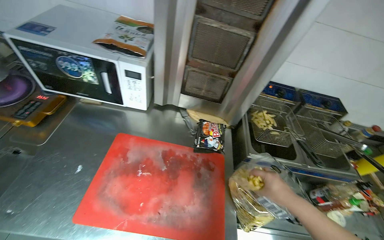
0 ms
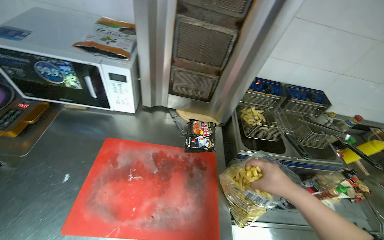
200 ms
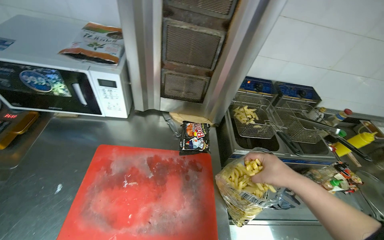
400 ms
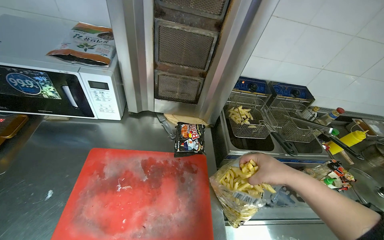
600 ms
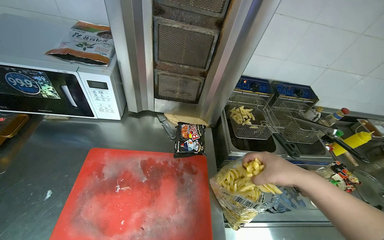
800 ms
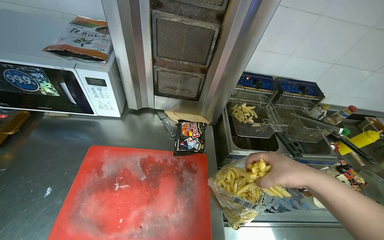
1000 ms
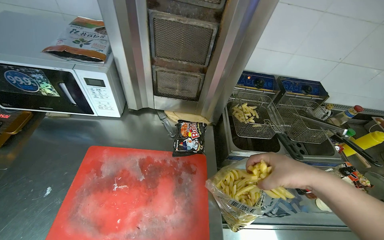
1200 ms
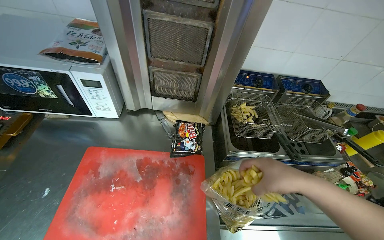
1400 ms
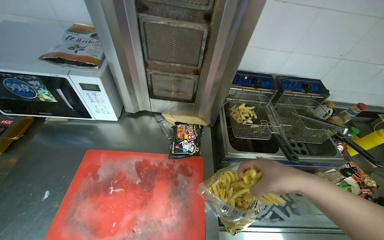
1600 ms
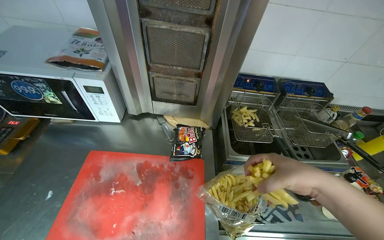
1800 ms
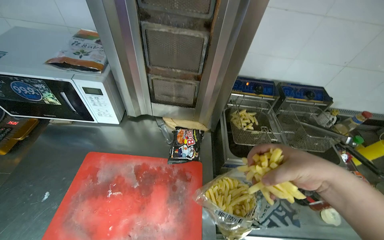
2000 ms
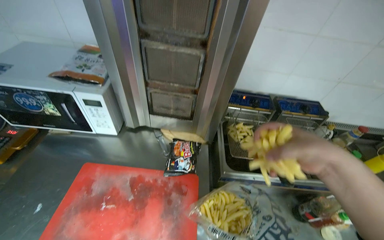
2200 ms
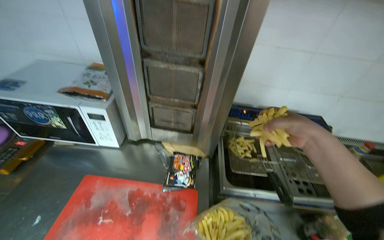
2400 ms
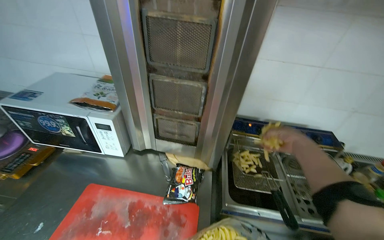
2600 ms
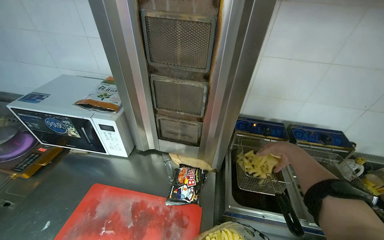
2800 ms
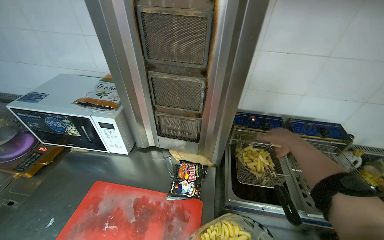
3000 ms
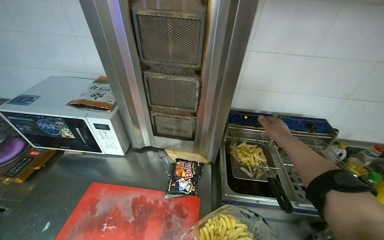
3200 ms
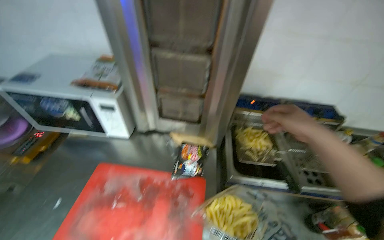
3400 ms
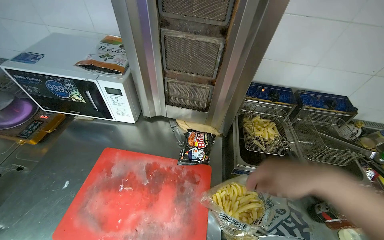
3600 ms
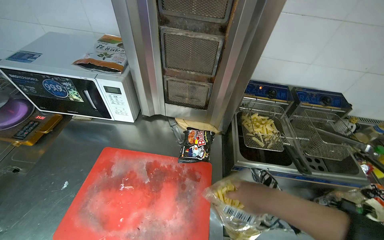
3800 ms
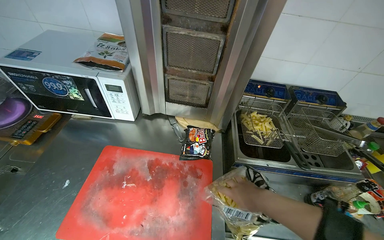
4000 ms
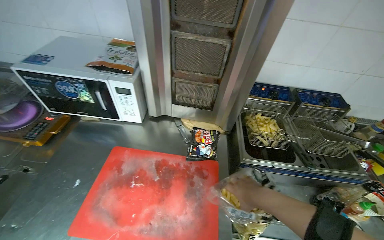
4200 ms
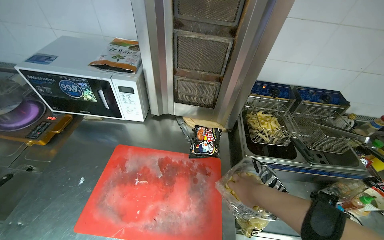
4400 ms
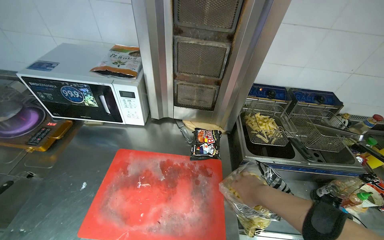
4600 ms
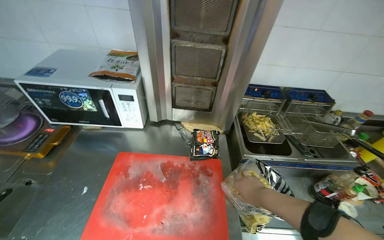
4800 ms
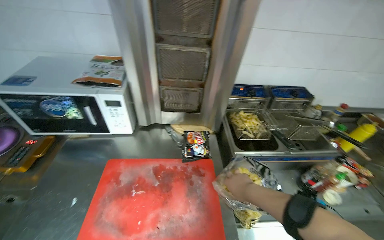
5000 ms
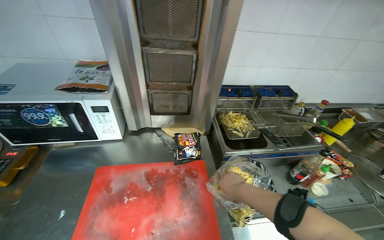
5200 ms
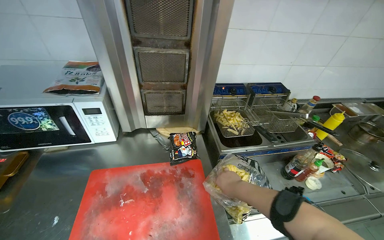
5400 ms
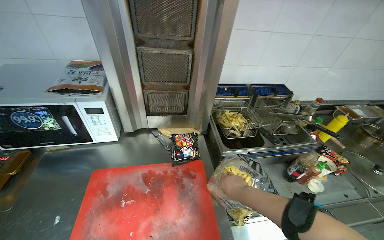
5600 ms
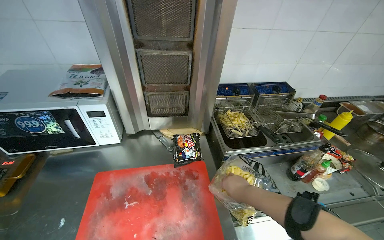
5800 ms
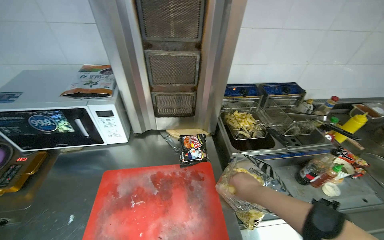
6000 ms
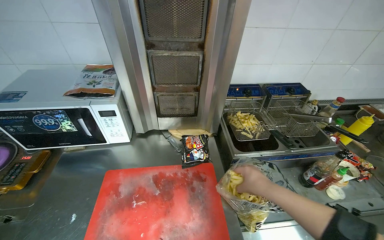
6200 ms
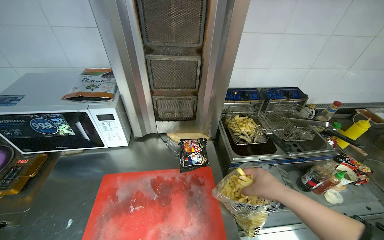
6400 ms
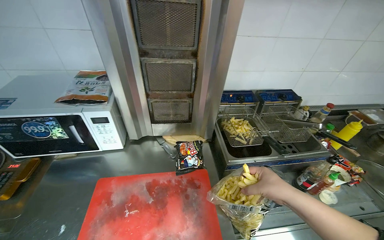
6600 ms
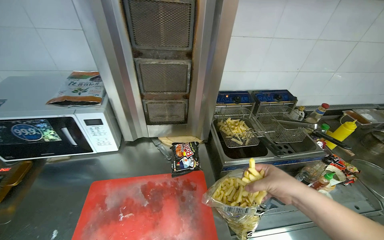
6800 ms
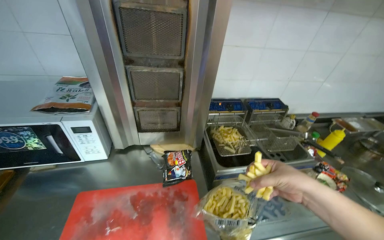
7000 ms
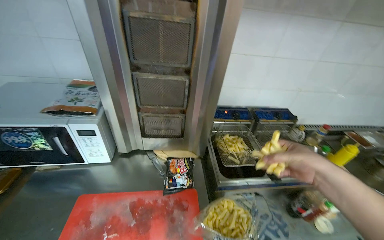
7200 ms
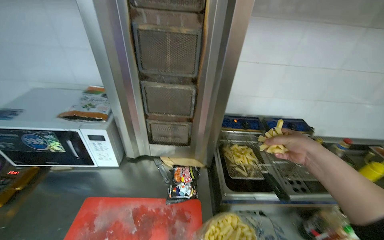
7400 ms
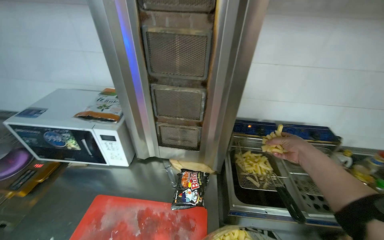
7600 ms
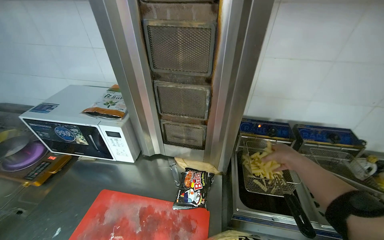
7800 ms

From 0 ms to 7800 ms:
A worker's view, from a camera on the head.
Job: cooking food.
The whole recording: Loading french fries into fryer. The worker opens a bag of french fries and places them into a deep fryer basket, then lowers the basket into the fryer.
From 0 ms to 1600 ms: The right hand goes roughly 10 cm up the picture.
From 1600 ms to 3200 ms: The view tilts about 10 degrees upward. The right hand goes roughly 30 cm farther from the camera, up the picture and to the right.
From 3200 ms to 4600 ms: The right hand travels down the picture and to the left by some 35 cm, and reaches roughly 20 cm nearer to the camera, then returns.
From 6200 ms to 7800 ms: The right hand is displaced up the picture, farther from the camera and to the right by roughly 35 cm.

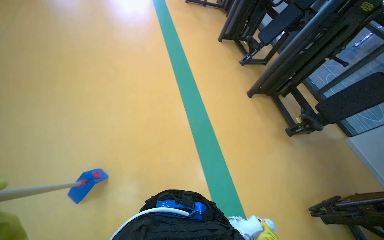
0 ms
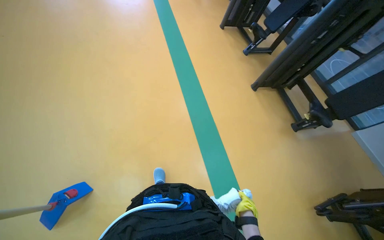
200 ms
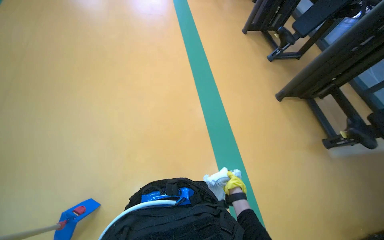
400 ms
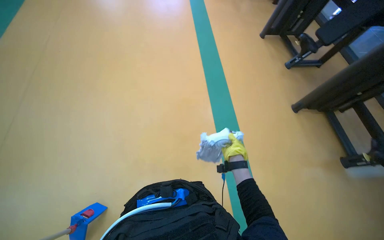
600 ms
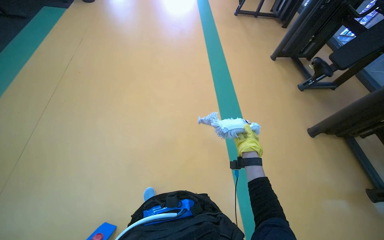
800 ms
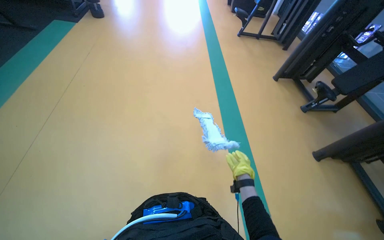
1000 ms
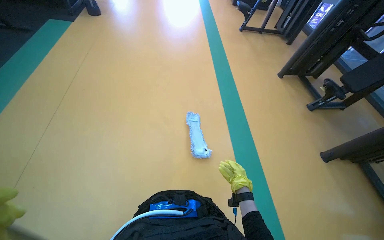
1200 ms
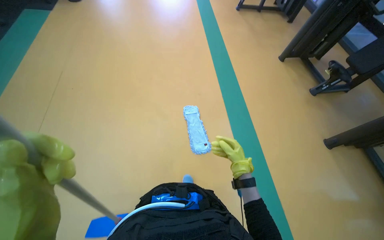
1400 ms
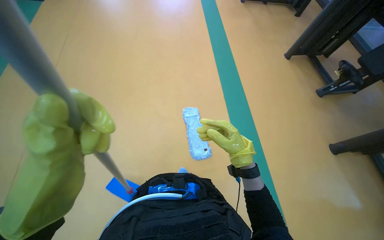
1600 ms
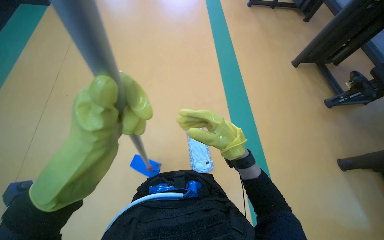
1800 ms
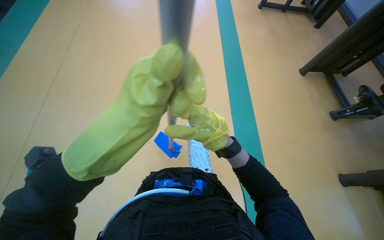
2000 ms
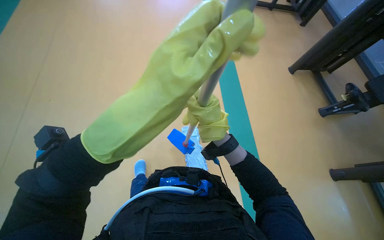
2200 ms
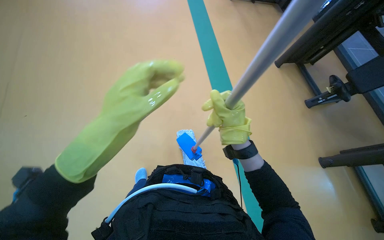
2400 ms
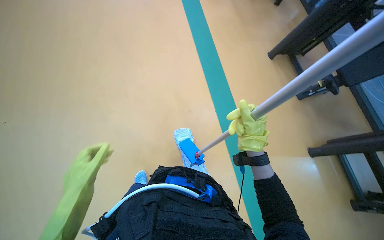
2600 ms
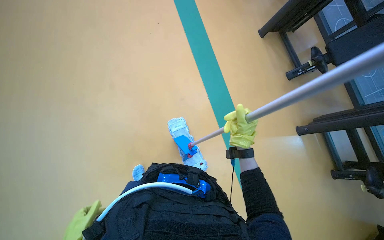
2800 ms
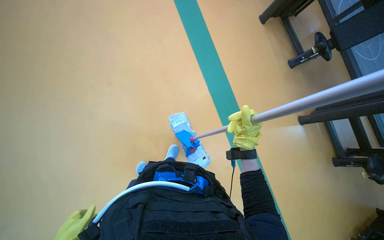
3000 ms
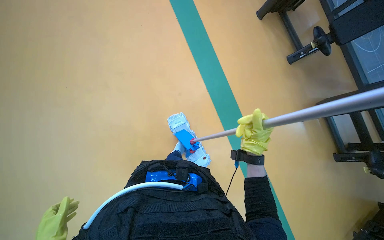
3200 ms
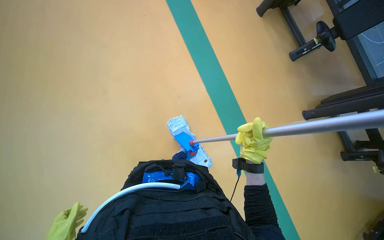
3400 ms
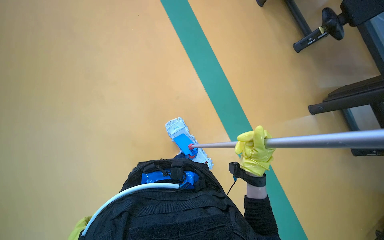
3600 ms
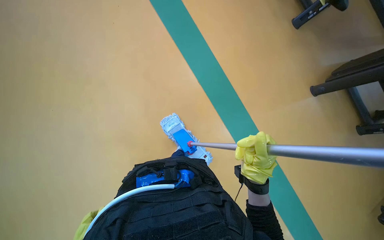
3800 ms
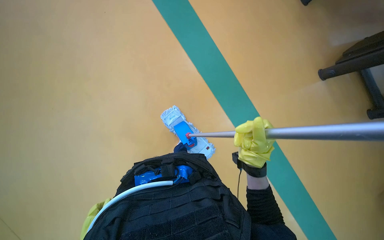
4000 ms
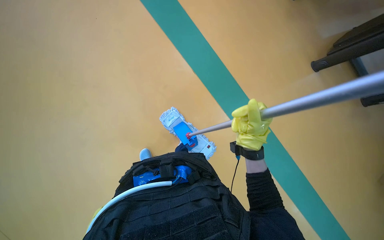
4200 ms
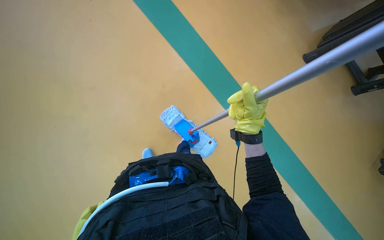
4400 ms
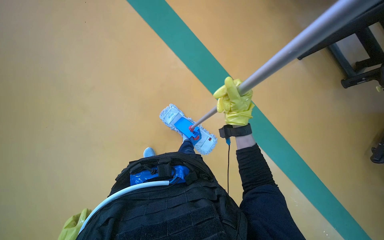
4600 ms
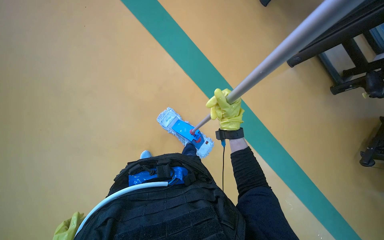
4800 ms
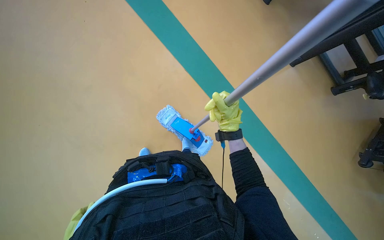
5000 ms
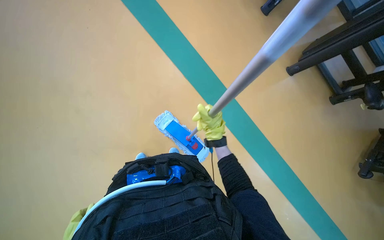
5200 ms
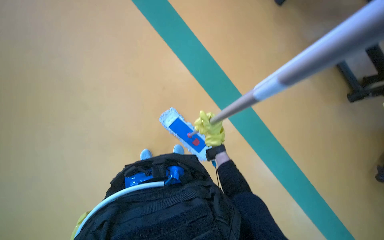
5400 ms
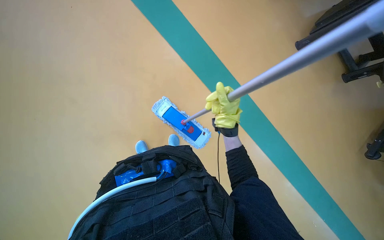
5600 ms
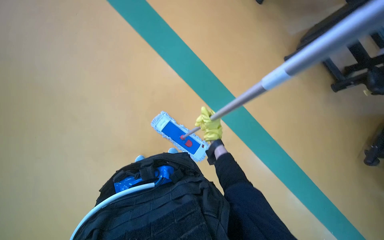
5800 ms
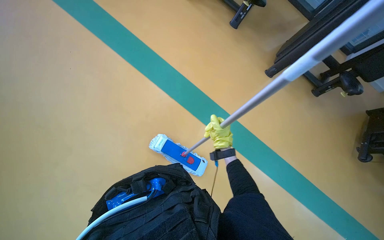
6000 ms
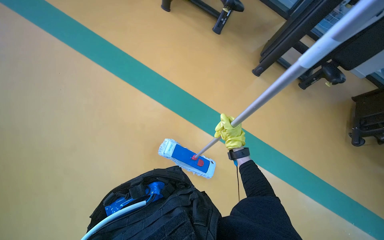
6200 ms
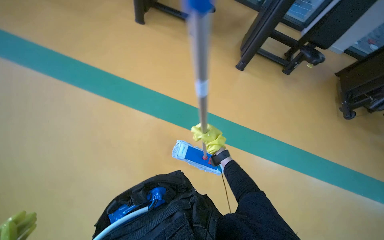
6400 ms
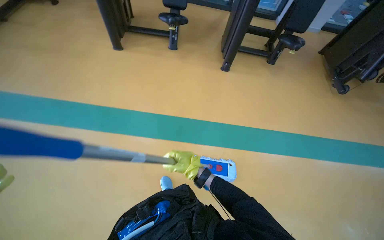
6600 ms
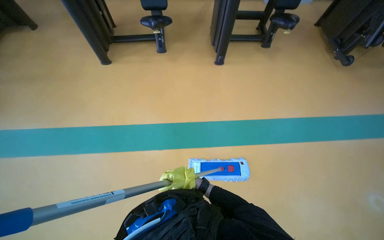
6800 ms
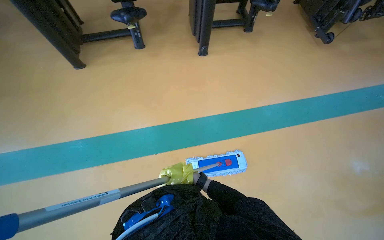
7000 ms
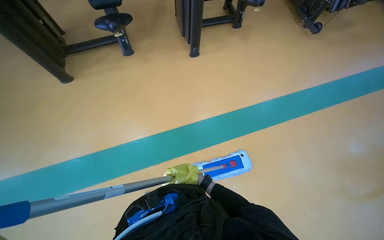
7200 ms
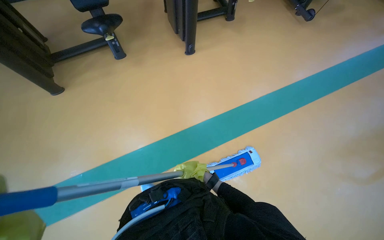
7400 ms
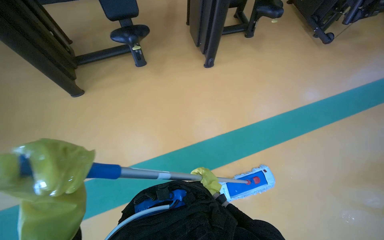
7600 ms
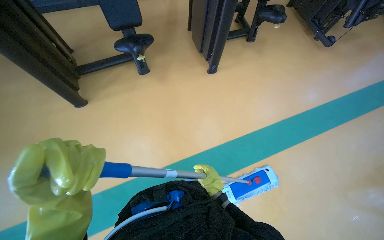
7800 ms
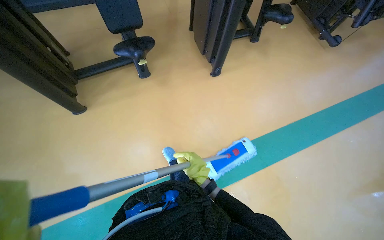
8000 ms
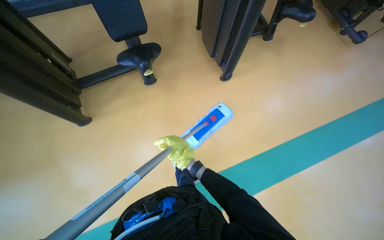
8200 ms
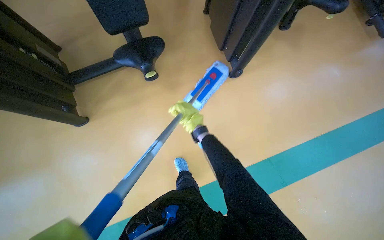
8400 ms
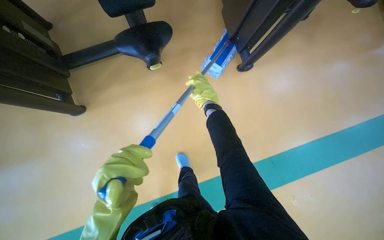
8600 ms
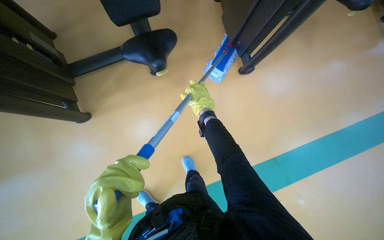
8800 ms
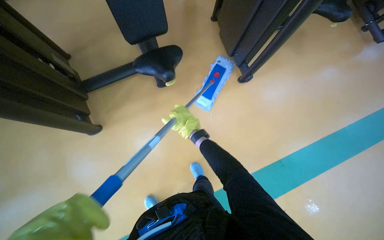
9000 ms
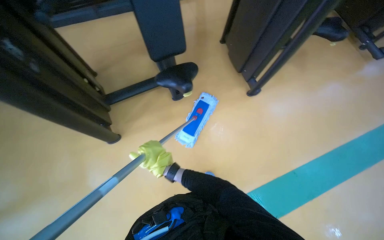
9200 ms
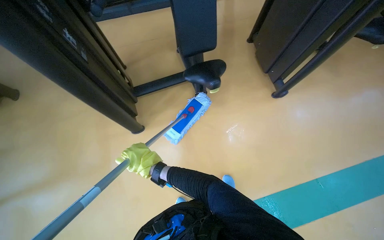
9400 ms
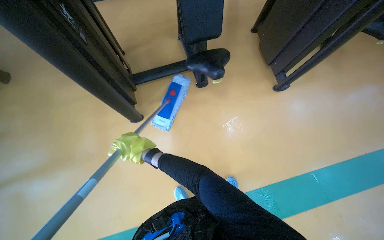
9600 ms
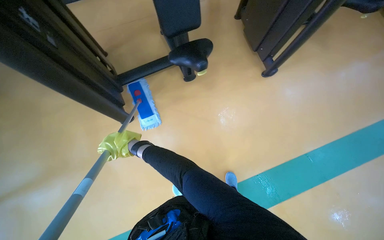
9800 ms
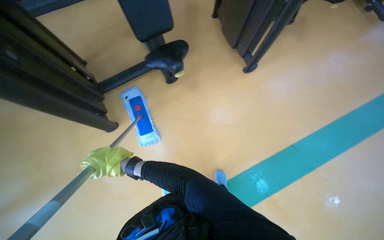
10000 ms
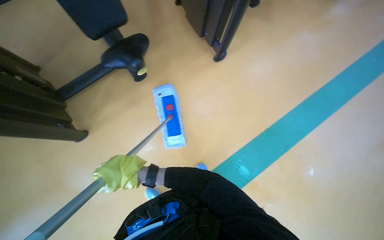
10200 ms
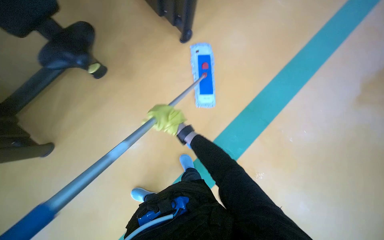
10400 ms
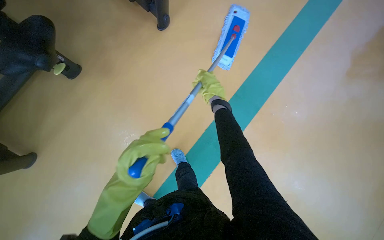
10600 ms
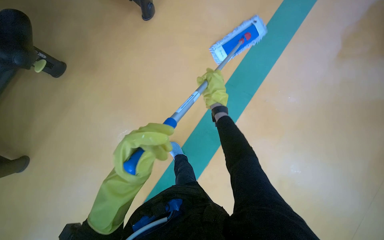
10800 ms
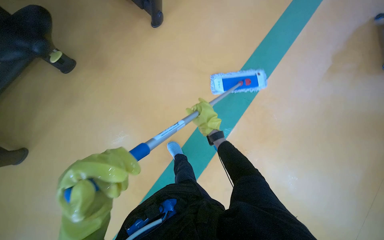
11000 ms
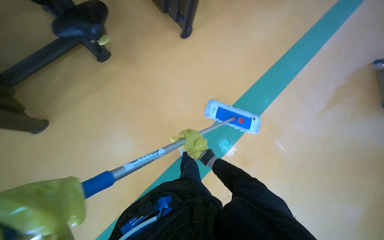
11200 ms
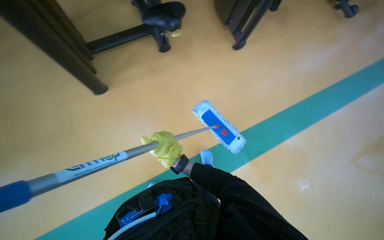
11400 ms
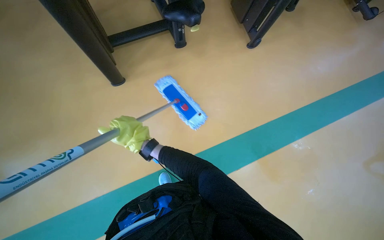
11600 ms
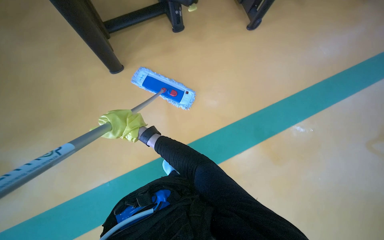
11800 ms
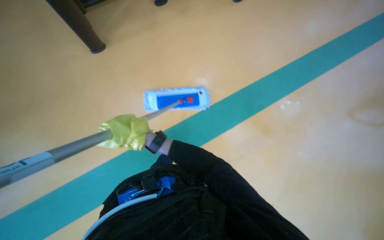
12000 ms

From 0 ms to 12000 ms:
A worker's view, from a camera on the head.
Job: mopping floor.
The whole recording: Mopping gym floor. The worker mops the gym floor with a flat mop.
From 0 ms to 1600 ms: The camera travels approximately 80 cm.
From 4400 ms to 6000 ms: The right hand shifts roughly 10 cm farther from the camera.
From 6000 ms to 7600 ms: The head travels some 40 cm. The scene turns about 55 degrees counterclockwise in the picture.
From 7600 ms to 9000 ms: The camera is carried approximately 70 cm.
From 10400 ms to 12000 ms: The view tips downward by some 15 degrees. The scene turns roughly 35 degrees clockwise in the picture.
